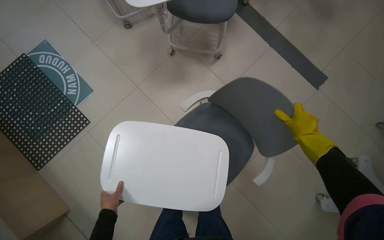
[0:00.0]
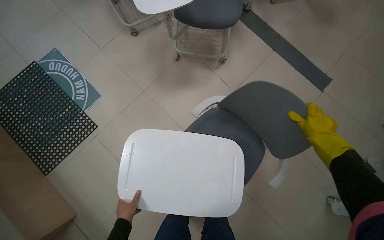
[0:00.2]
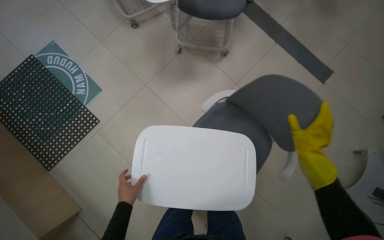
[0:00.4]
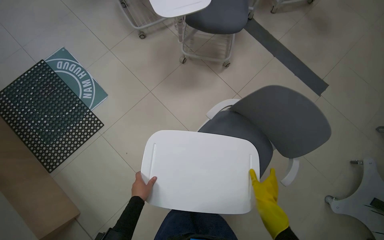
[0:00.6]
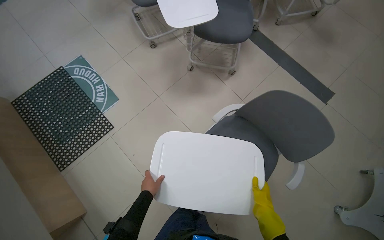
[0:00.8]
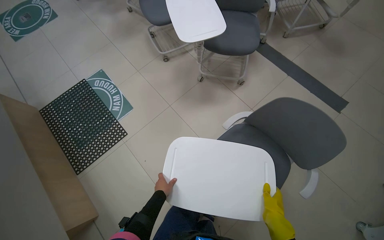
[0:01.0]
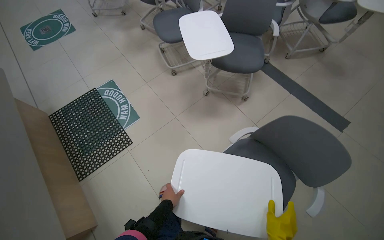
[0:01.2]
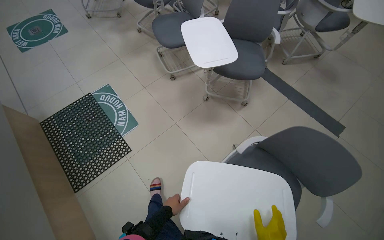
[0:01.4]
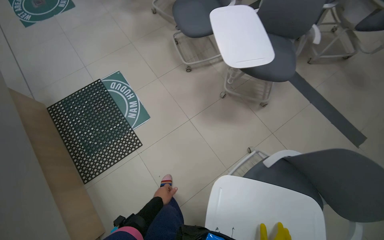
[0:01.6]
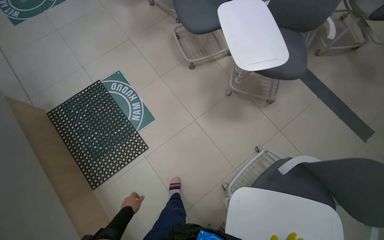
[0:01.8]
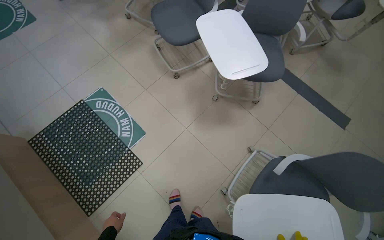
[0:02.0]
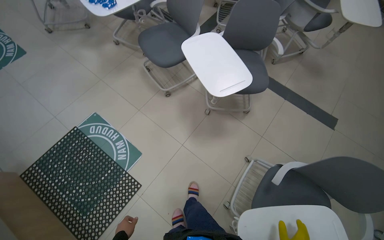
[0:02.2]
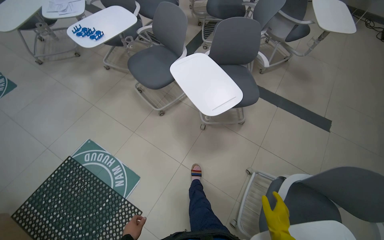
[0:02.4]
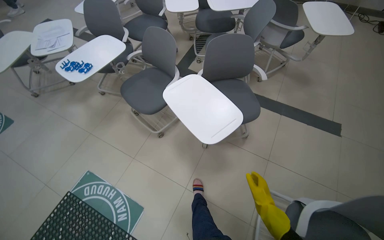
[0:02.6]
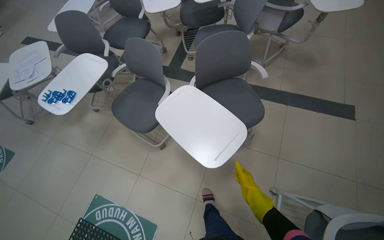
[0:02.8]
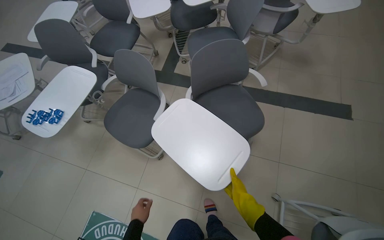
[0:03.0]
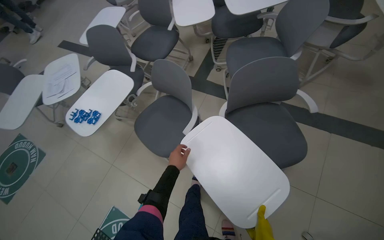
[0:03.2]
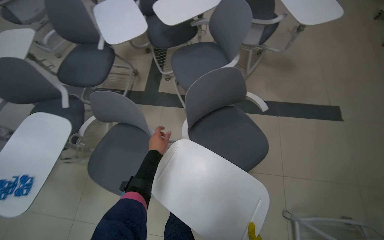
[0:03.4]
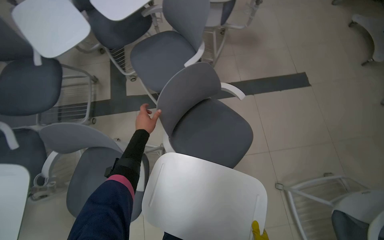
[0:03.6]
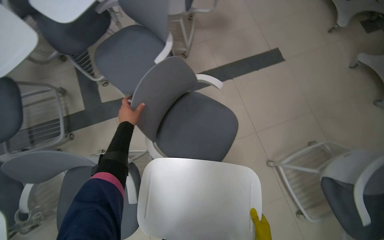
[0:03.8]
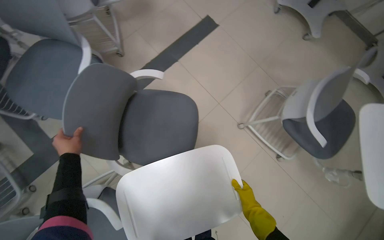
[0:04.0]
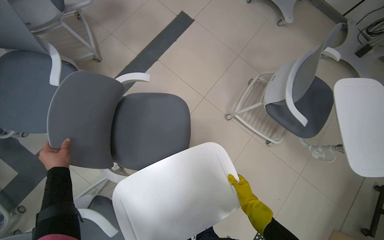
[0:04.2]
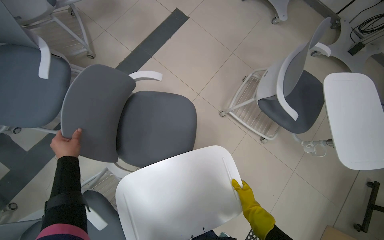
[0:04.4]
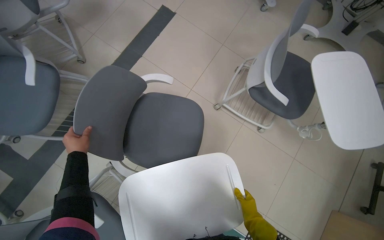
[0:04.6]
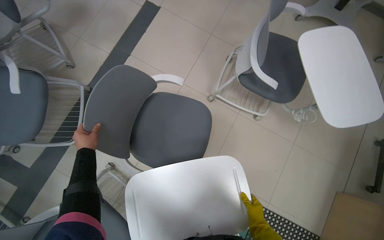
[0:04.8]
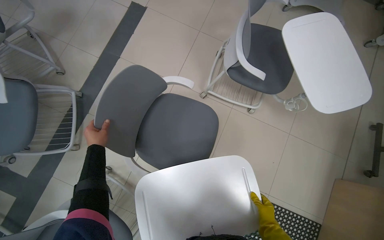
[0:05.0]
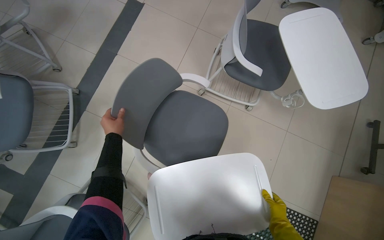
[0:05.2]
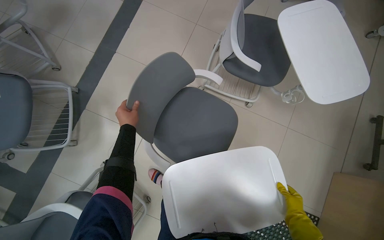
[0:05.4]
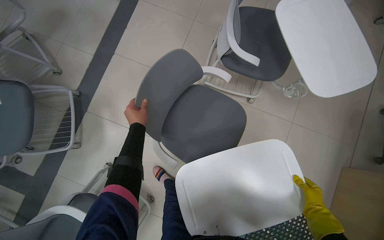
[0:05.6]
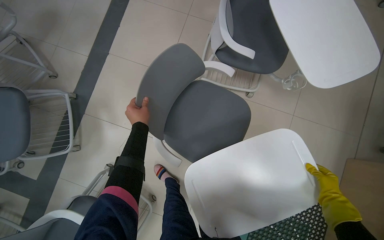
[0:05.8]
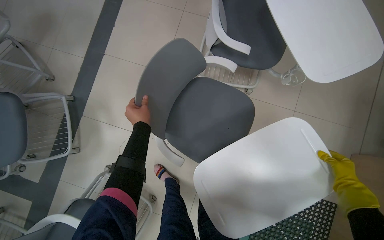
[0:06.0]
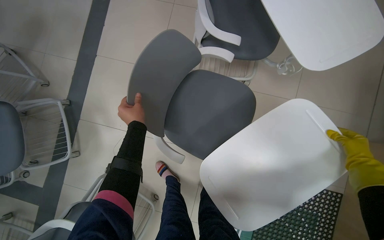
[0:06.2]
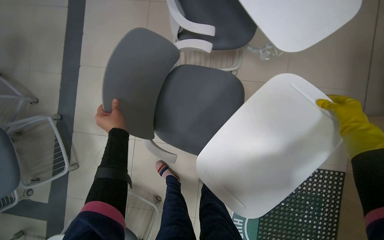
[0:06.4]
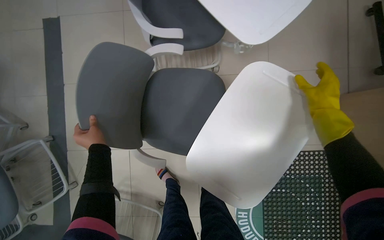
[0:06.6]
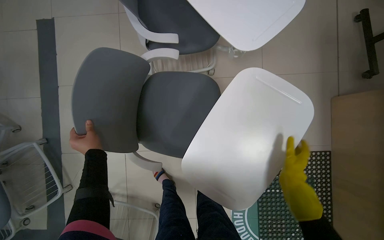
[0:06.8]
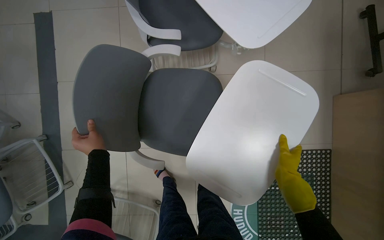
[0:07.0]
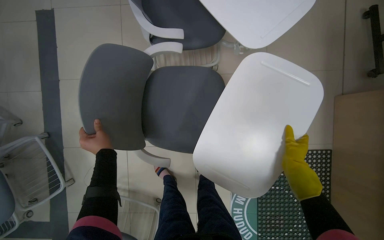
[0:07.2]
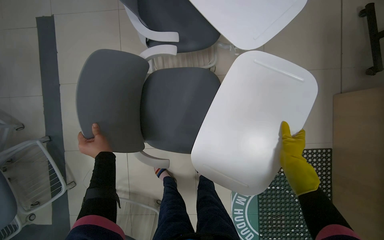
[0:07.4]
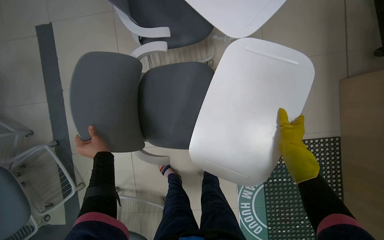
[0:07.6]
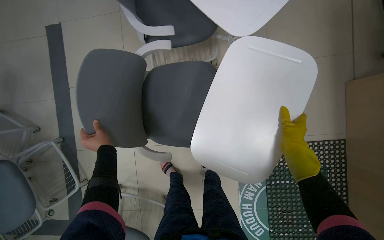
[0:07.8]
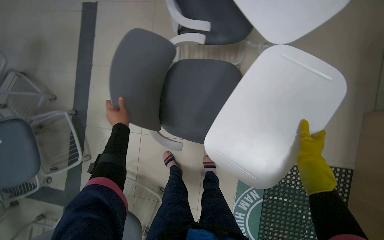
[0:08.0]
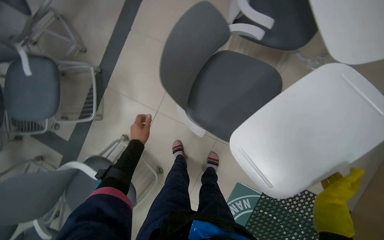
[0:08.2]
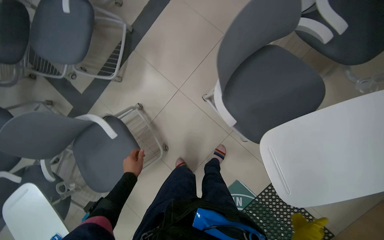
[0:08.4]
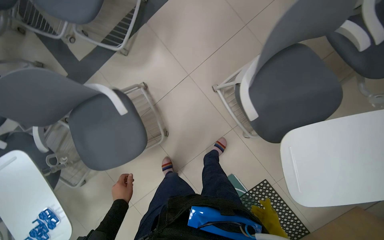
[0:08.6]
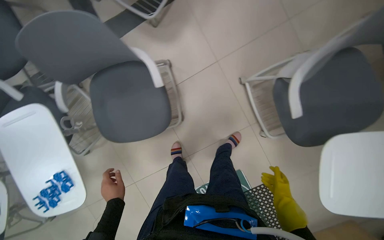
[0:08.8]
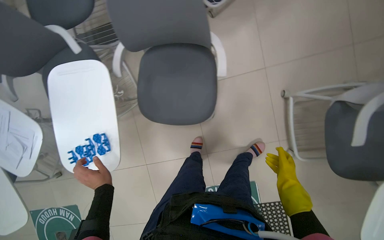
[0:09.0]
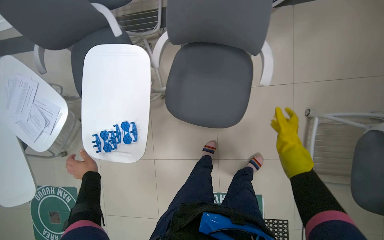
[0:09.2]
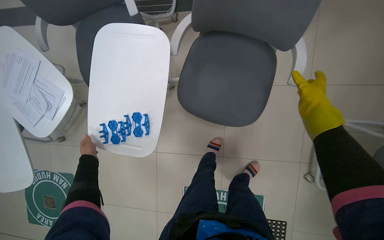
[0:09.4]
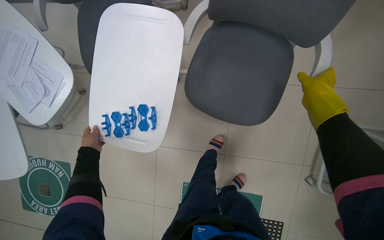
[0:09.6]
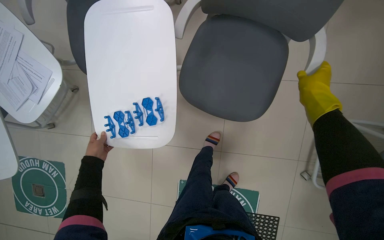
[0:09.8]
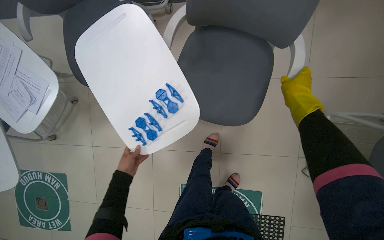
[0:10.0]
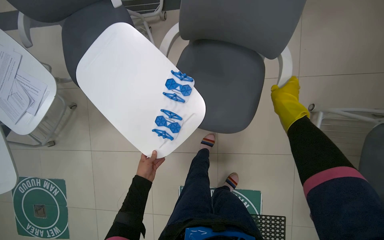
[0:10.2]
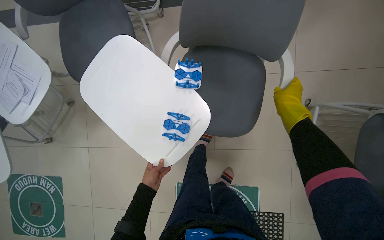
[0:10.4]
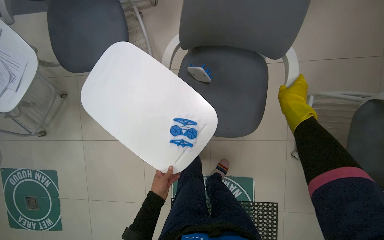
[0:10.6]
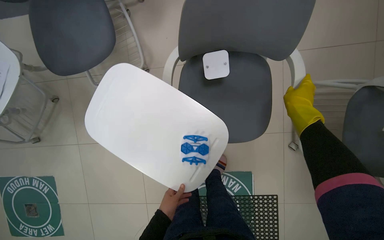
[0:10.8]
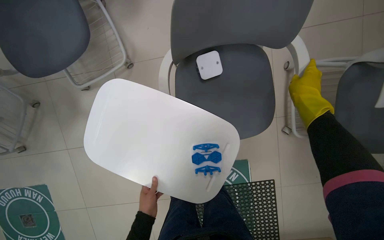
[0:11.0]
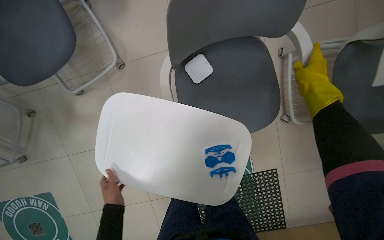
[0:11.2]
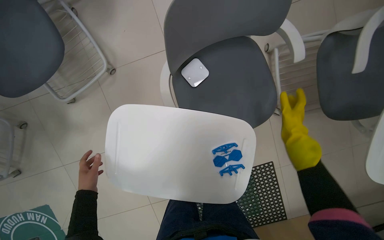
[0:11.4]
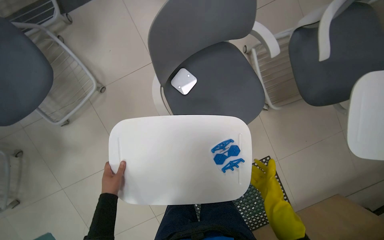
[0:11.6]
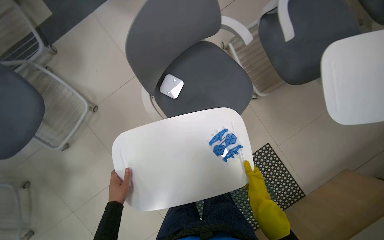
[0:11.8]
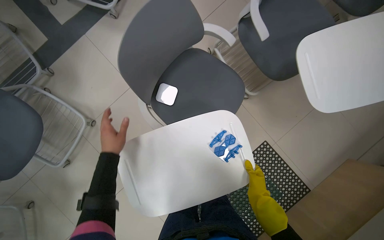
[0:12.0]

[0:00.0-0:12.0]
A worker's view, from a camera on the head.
Job: organizing items.
The whole recording: Adjusting chairs in classroom. The worker adjusts the chairs in the classroom.
0:00.0 to 0:01.6: The camera is carried to the left, approximately 40 cm.
0:01.6 to 0:03.0: The camera travels approximately 70 cm. The scene turns about 40 degrees counterclockwise in the picture.
0:03.0 to 0:04.4: The wearer's head swings roughly 70 degrees to the right. The camera pitches downward, by about 15 degrees.
0:04.4 to 0:06.0: The hands both shift to the right by approximately 50 cm.
0:07.6 to 0:09.0: The camera is carried approximately 80 cm. The view tips downward by some 15 degrees. Everything in view rotates roughly 85 degrees clockwise.
0:09.0 to 0:10.4: The right hand heads up the picture, covering about 25 cm.
0:10.4 to 0:12.0: Everything in view rotates roughly 45 degrees counterclockwise.

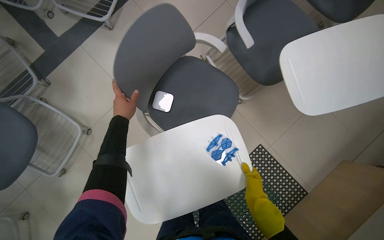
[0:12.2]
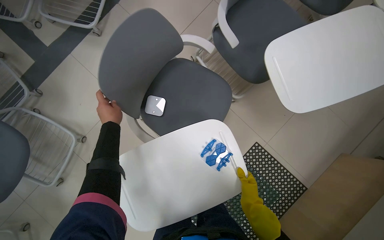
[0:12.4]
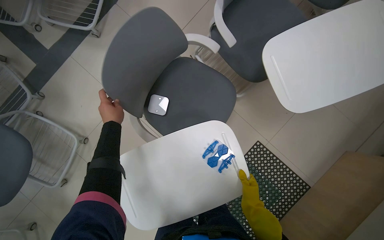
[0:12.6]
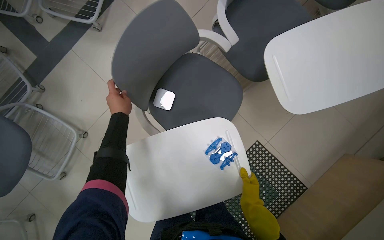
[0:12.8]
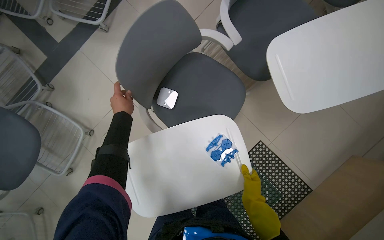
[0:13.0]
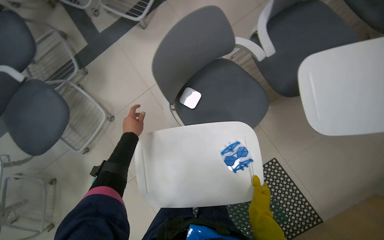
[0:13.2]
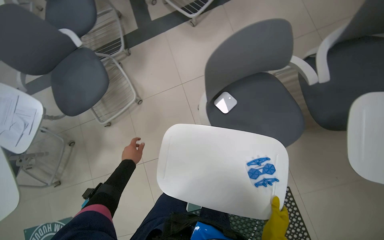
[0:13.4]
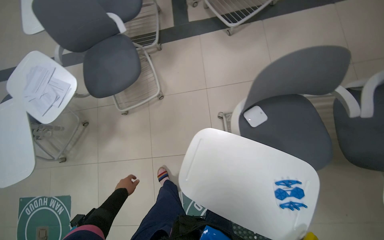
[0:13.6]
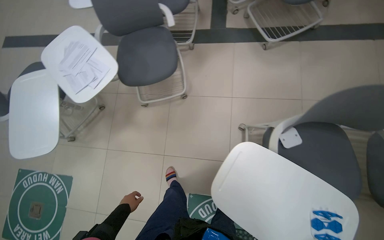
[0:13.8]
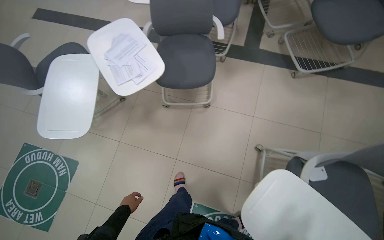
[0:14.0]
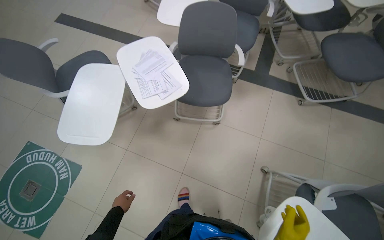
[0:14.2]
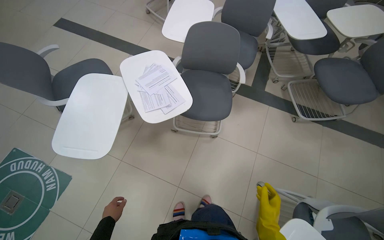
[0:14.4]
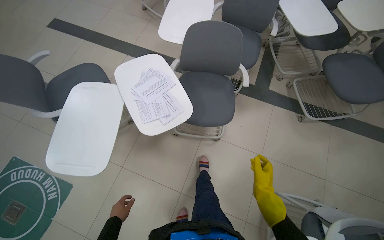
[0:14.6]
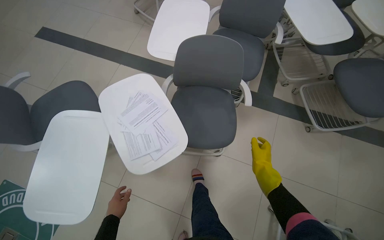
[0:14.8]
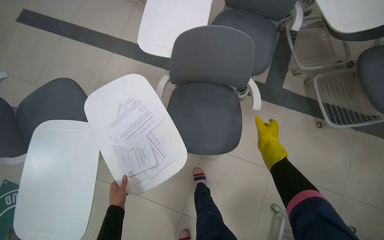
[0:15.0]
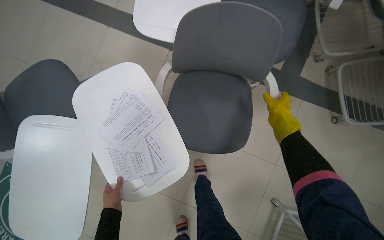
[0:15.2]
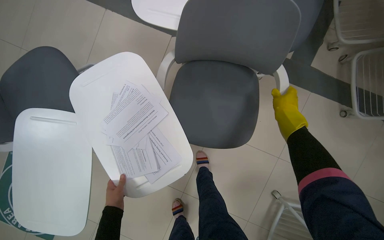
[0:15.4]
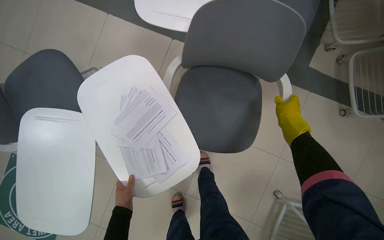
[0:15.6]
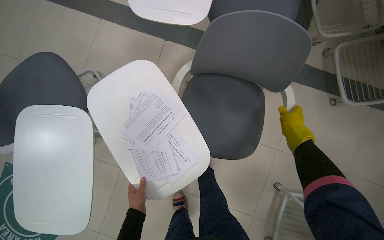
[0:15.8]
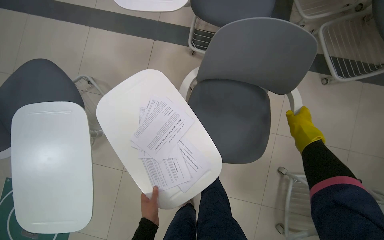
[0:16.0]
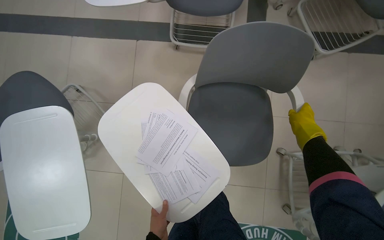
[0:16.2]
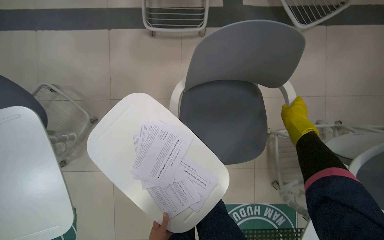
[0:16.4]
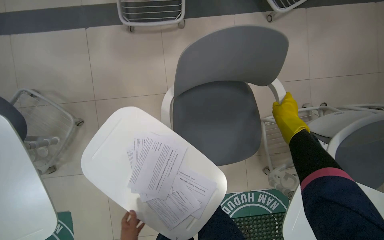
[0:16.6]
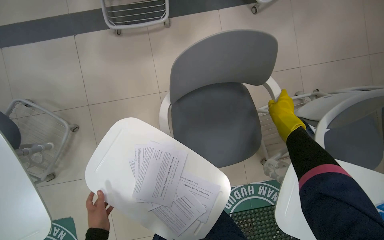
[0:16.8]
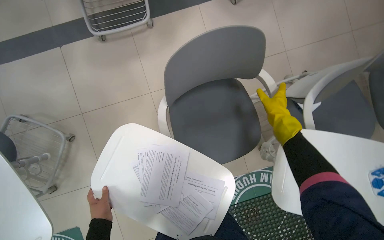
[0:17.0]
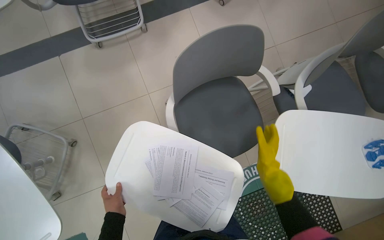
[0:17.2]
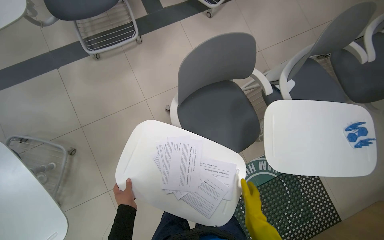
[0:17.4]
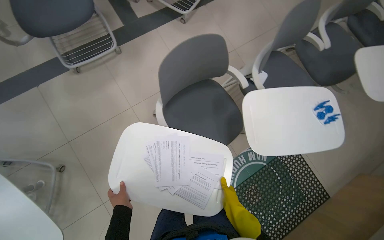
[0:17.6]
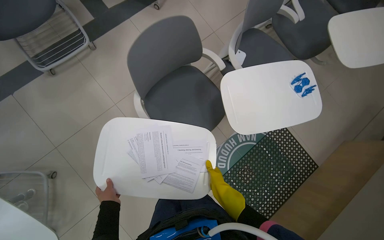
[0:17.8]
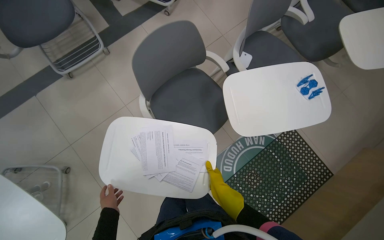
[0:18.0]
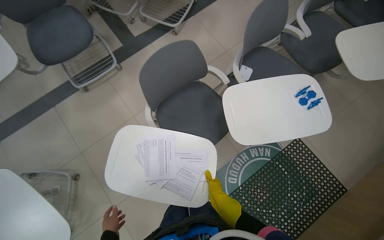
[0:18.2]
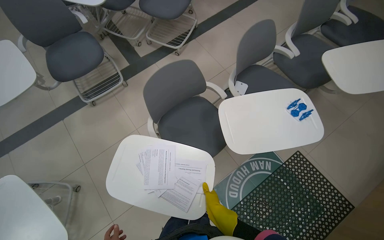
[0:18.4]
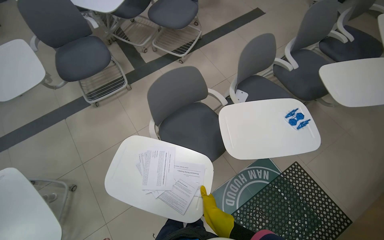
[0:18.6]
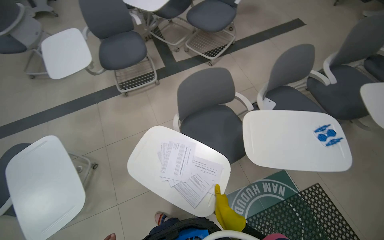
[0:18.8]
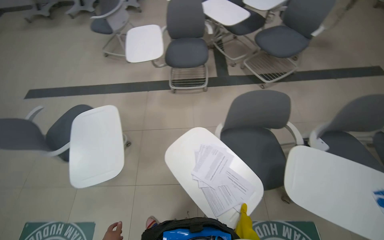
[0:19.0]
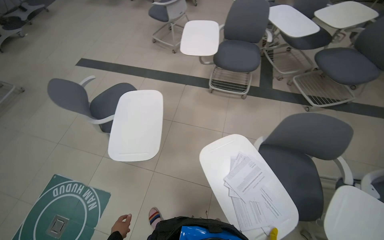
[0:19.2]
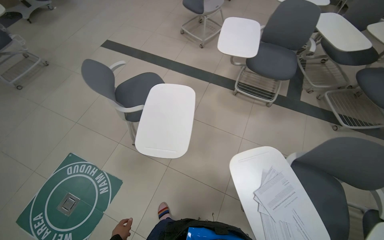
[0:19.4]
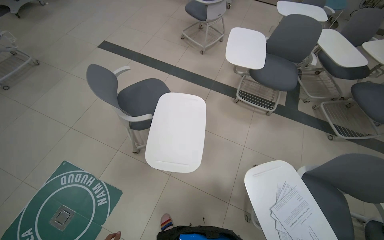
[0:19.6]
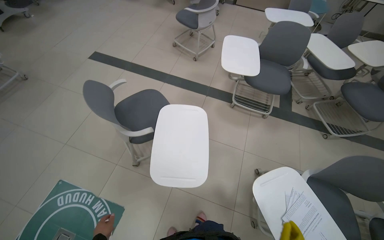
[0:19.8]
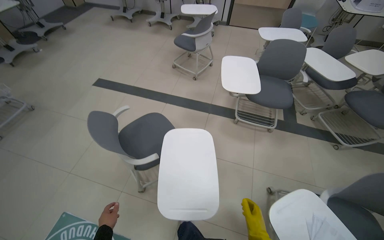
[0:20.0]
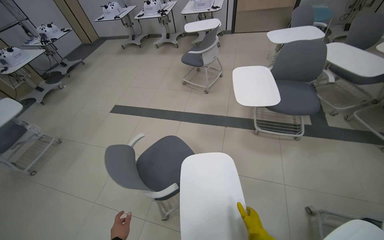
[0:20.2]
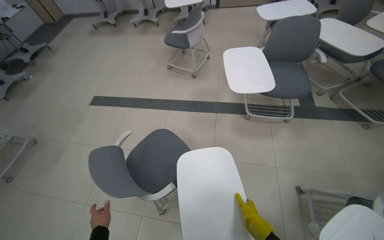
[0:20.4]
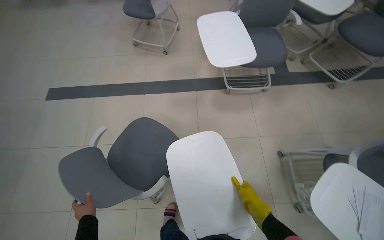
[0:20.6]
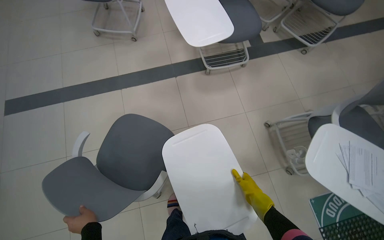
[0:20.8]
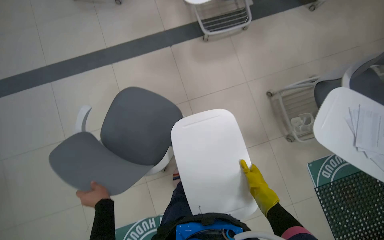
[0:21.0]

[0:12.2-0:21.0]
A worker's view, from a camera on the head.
Job: organizing items.
The whole recording: Adjusting chairs in classroom. The worker adjusts the chairs in the classroom.
0:12.2 to 0:13.6: The head turns to the left by some 40 degrees.
0:13.6 to 0:15.2: The camera is carried about 1 m. Everything in view rotates about 30 degrees clockwise.
0:15.2 to 0:16.6: The wearer looks about 35 degrees further to the right. The view tilts approximately 20 degrees downward.
0:16.6 to 0:18.0: The scene rotates counterclockwise by about 30 degrees. The right hand shifts approximately 50 cm down the picture.
0:18.0 to 0:19.6: The camera travels roughly 70 cm. The wearer's head swings some 65 degrees to the left. The camera pitches upward, by roughly 15 degrees.
0:19.6 to 0:21.0: The camera is carried about 50 cm. The wearer looks roughly 45 degrees further to the right. The camera pitches downward, by approximately 20 degrees.
